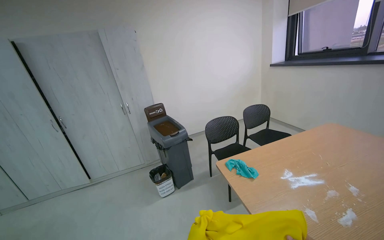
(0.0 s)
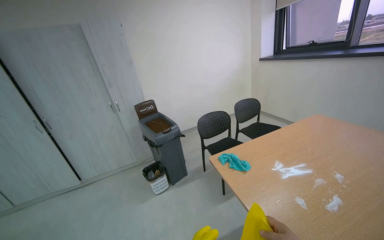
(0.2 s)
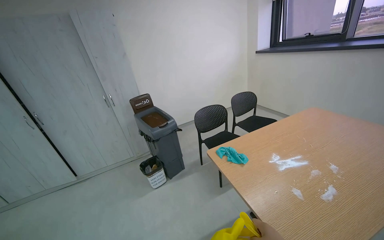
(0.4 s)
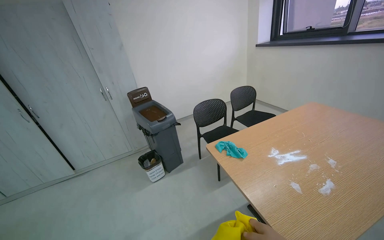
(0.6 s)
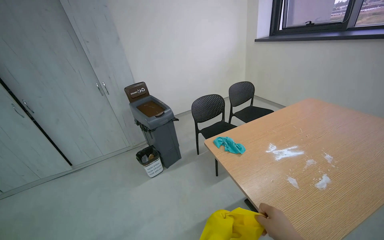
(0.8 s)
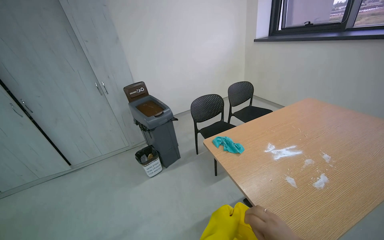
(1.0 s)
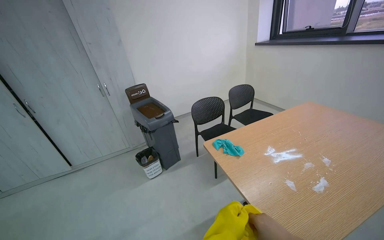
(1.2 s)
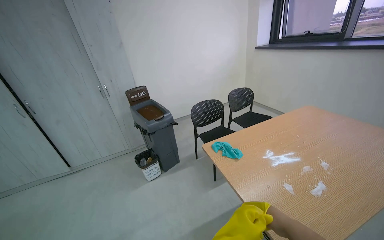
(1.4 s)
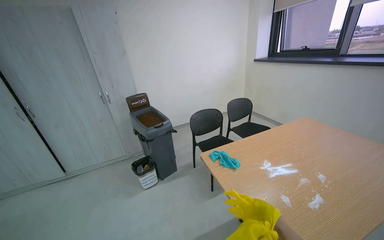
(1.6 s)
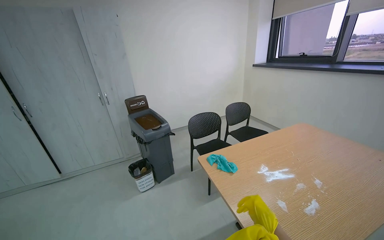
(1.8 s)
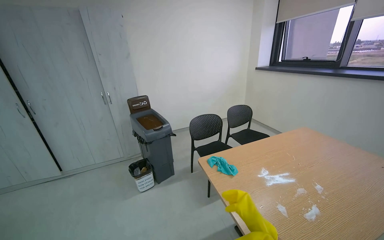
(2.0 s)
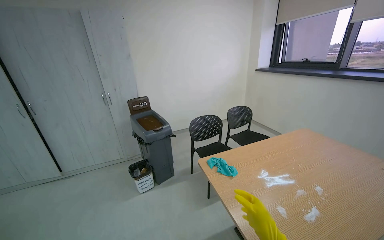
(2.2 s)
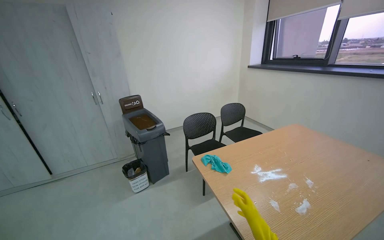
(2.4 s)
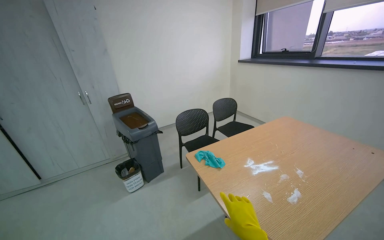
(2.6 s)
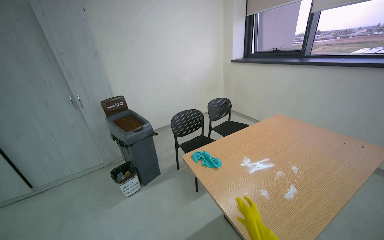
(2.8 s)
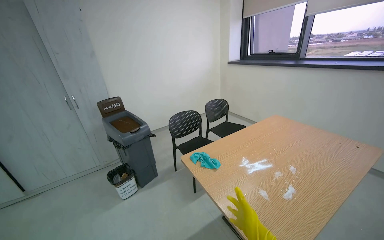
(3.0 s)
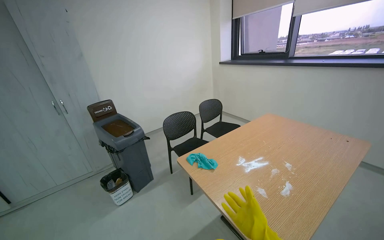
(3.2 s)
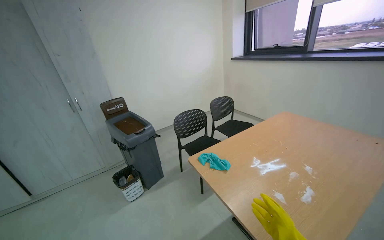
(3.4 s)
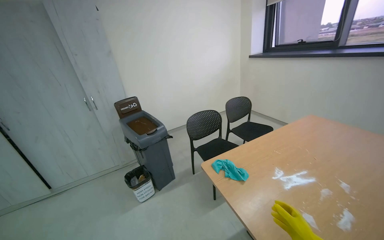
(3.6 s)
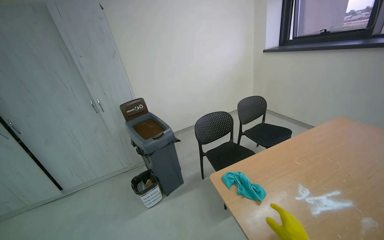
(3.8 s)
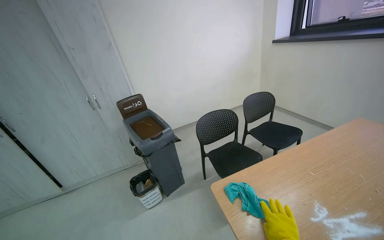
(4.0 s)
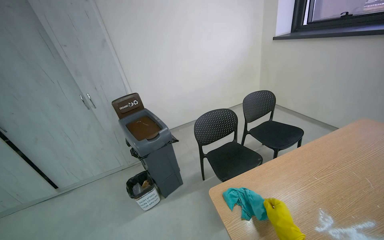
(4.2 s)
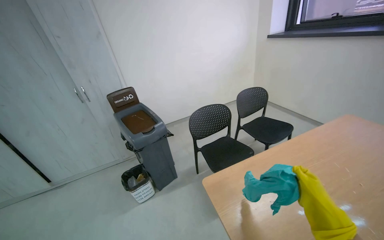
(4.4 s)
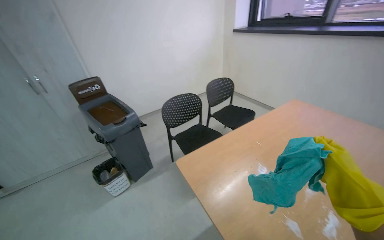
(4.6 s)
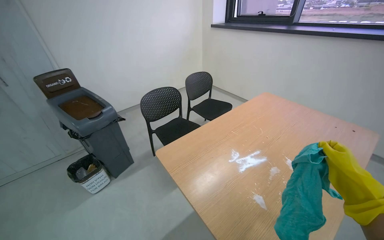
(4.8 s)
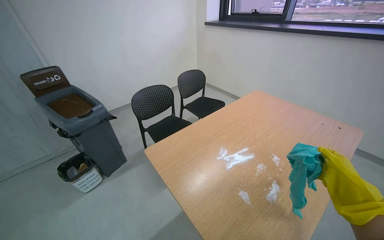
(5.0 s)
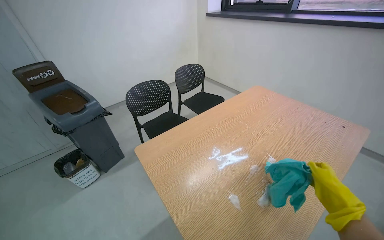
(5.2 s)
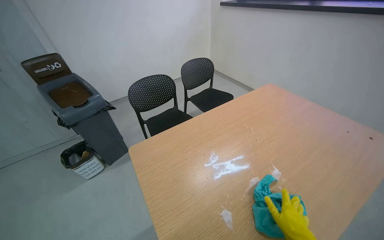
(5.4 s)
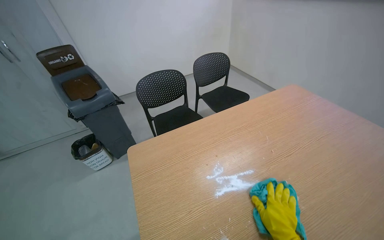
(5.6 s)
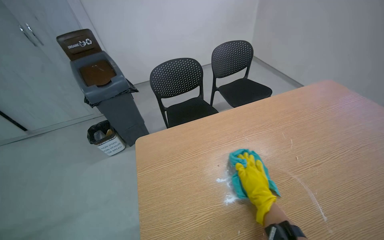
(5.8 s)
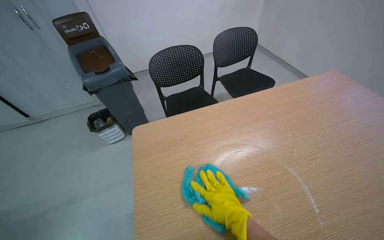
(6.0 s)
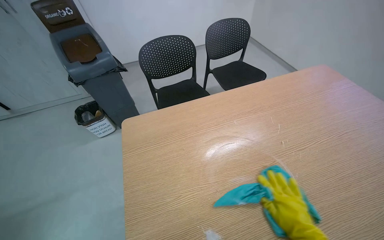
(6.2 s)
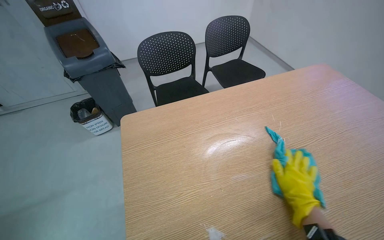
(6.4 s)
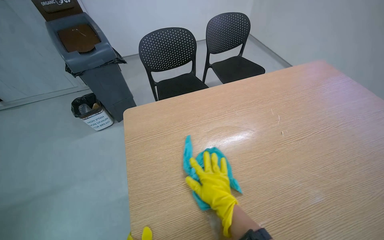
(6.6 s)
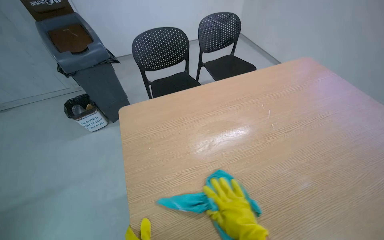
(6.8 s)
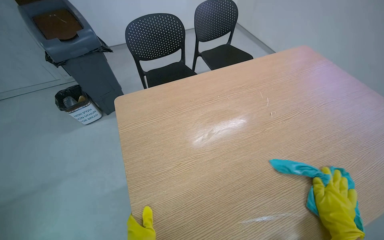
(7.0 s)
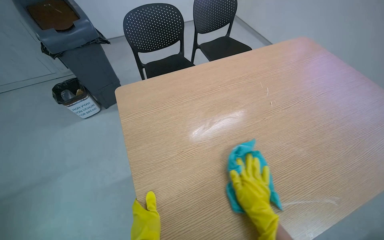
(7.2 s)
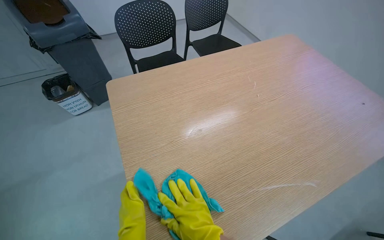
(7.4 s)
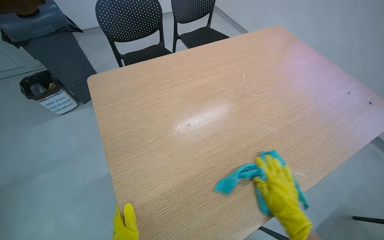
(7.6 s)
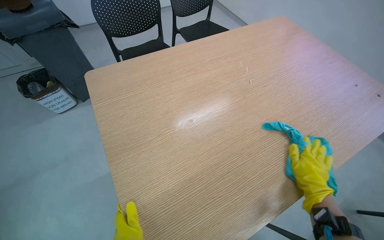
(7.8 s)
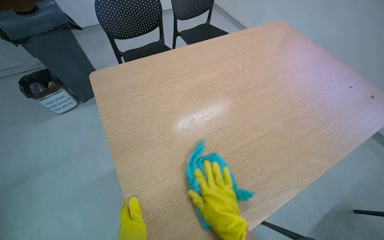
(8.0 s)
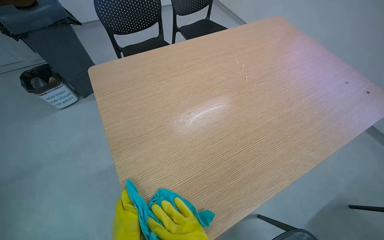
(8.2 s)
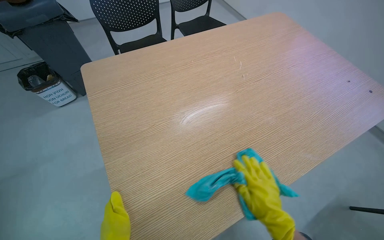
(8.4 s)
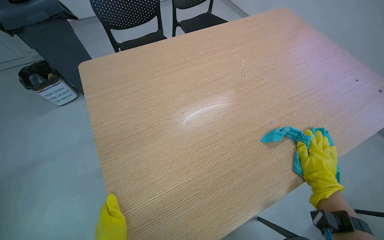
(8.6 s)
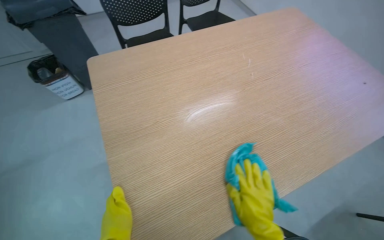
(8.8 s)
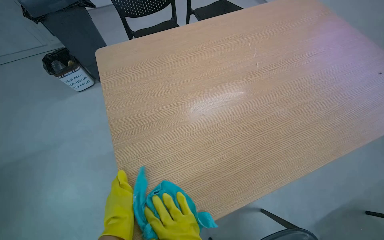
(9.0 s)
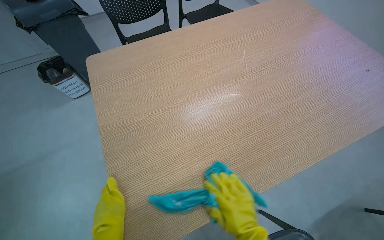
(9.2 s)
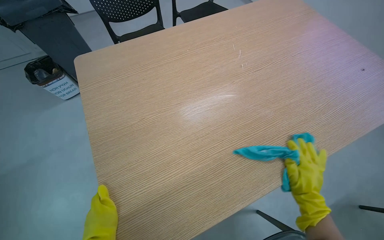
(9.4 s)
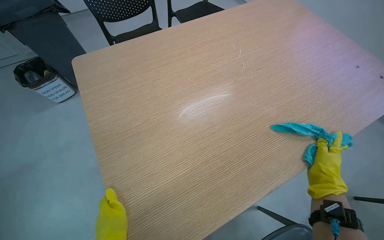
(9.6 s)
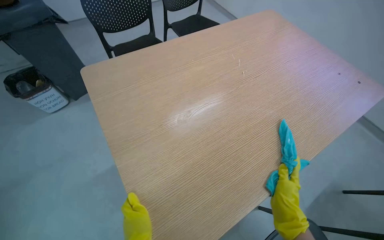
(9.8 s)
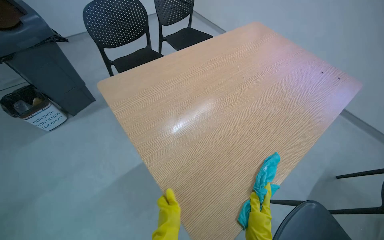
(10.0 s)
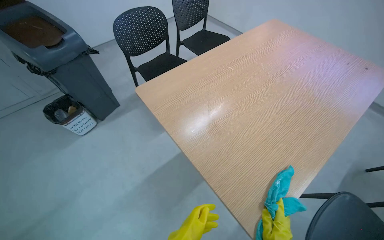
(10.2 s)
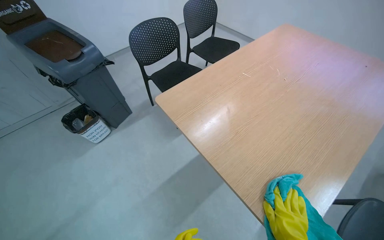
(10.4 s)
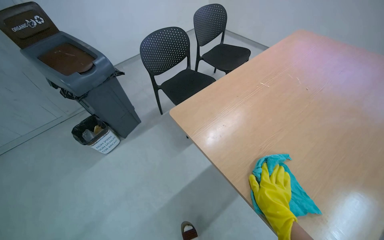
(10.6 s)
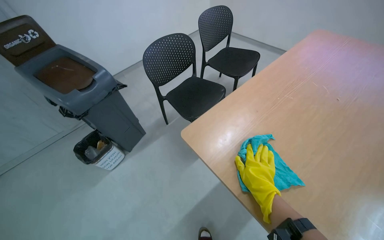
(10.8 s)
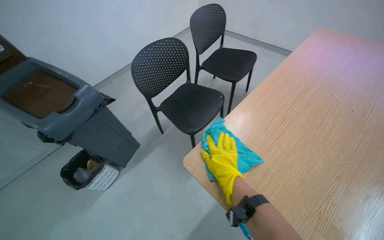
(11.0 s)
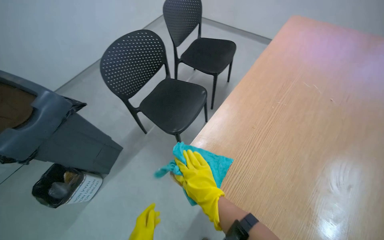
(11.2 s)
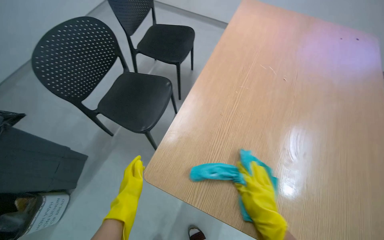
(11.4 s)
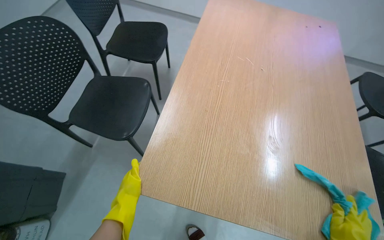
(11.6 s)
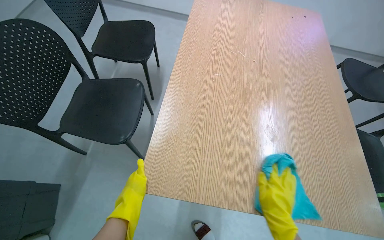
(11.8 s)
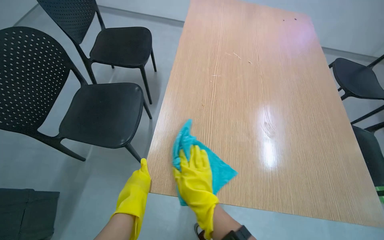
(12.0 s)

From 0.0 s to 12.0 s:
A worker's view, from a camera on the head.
Job: wiping surfaces.
The whole recording: Wiping wooden table. The worker wipes the surface of a wooden table with a blue cloth while wearing yellow gloves.
From 3.0 s to 4.4 s: The head travels roughly 40 cm.
From 4.4 s to 6.0 s: The view tilts about 20 degrees downward.
From 6.0 s to 7.6 s: The right hand moves left and right over approximately 30 cm, changing direction 4 times.
From 10.4 s to 12.0 s: The head travels approximately 50 cm. The head turns to the right by roughly 45 degrees.

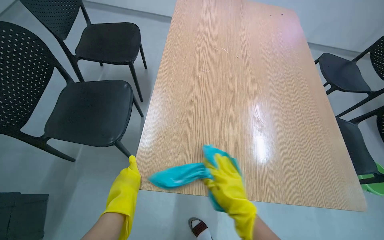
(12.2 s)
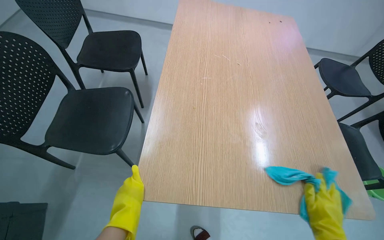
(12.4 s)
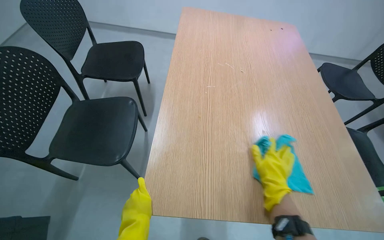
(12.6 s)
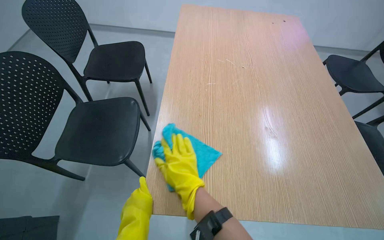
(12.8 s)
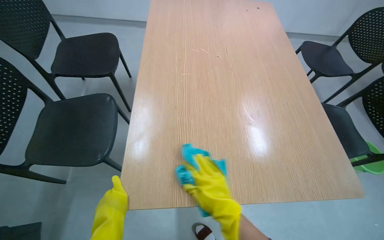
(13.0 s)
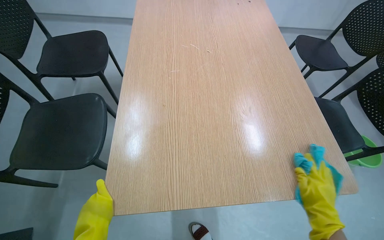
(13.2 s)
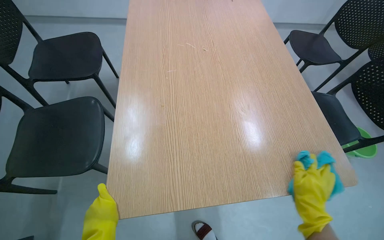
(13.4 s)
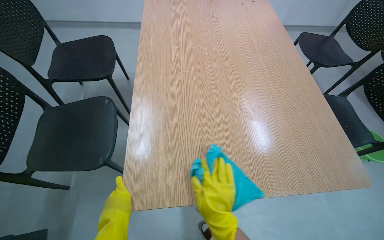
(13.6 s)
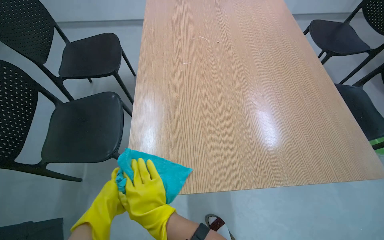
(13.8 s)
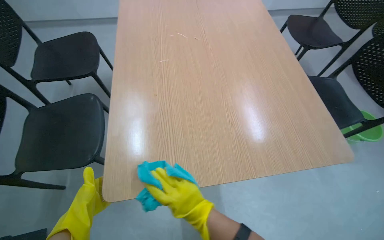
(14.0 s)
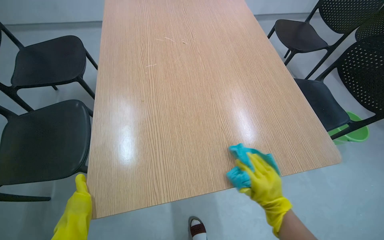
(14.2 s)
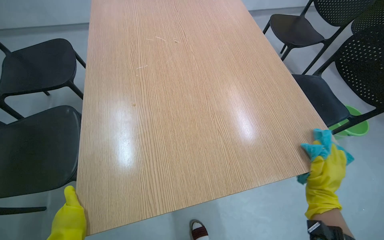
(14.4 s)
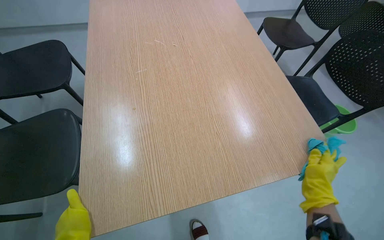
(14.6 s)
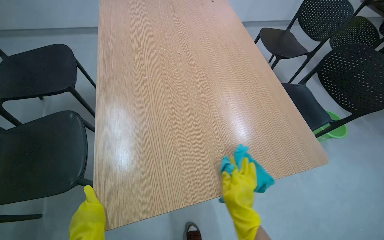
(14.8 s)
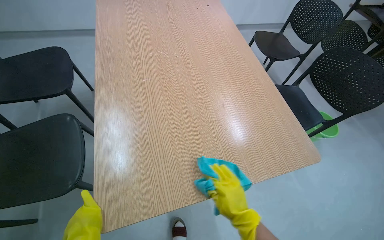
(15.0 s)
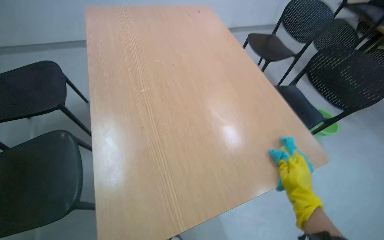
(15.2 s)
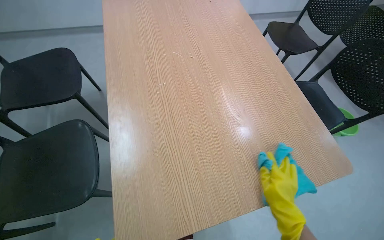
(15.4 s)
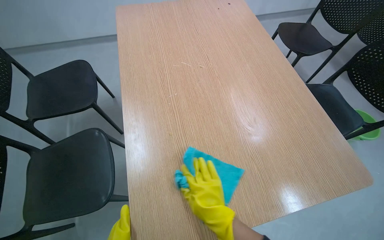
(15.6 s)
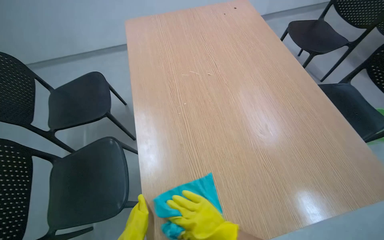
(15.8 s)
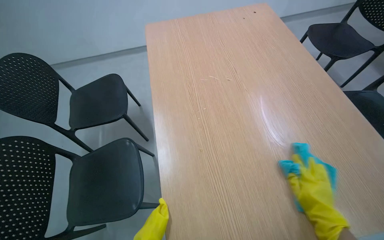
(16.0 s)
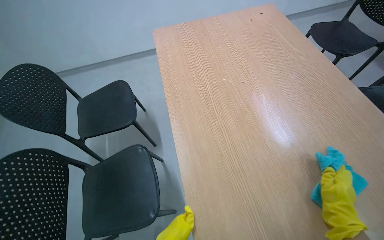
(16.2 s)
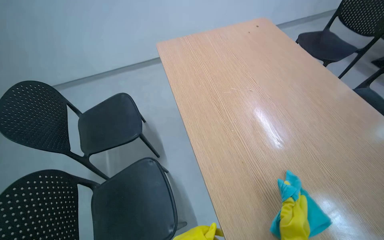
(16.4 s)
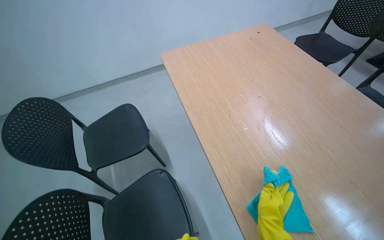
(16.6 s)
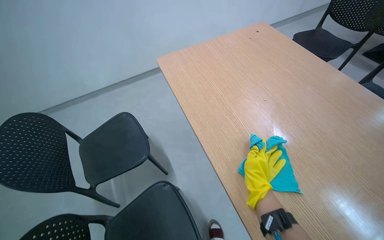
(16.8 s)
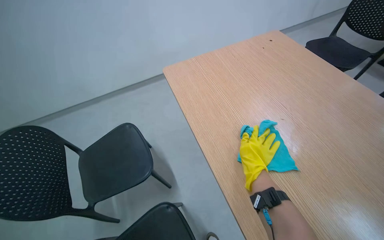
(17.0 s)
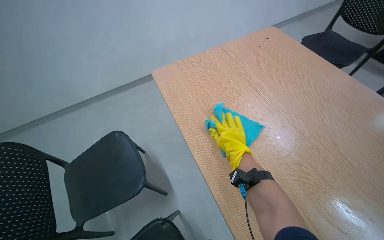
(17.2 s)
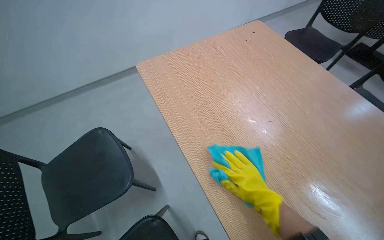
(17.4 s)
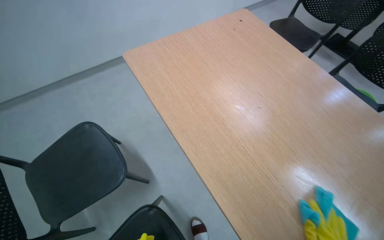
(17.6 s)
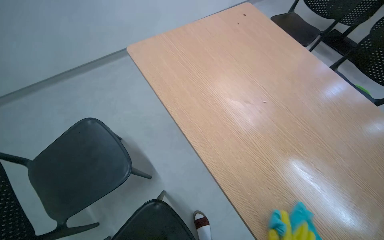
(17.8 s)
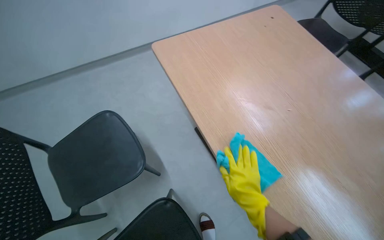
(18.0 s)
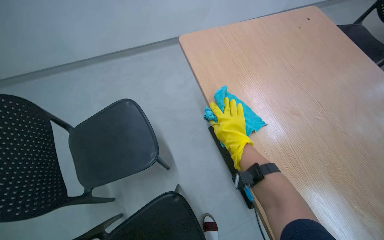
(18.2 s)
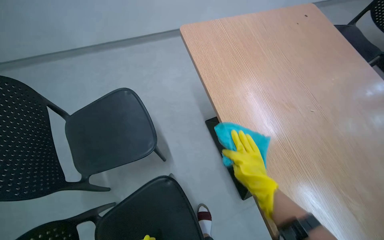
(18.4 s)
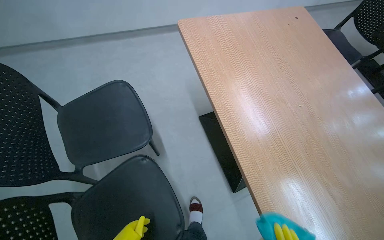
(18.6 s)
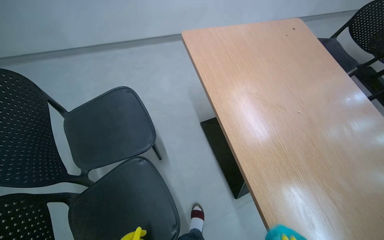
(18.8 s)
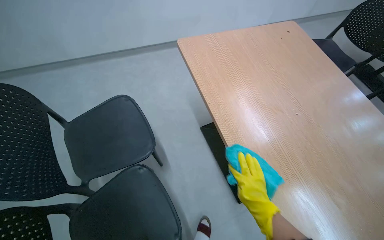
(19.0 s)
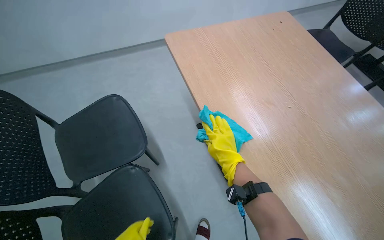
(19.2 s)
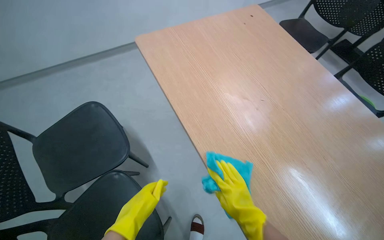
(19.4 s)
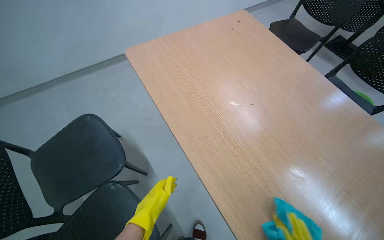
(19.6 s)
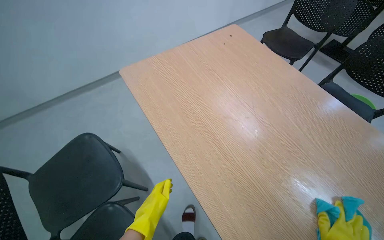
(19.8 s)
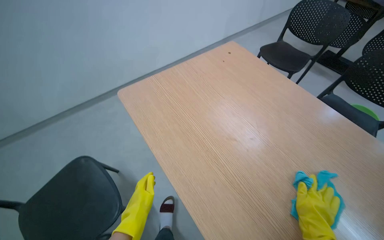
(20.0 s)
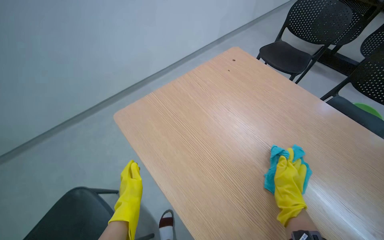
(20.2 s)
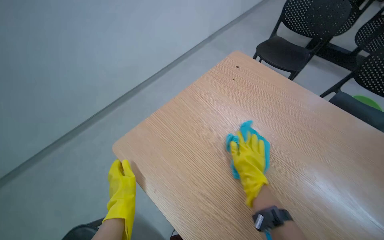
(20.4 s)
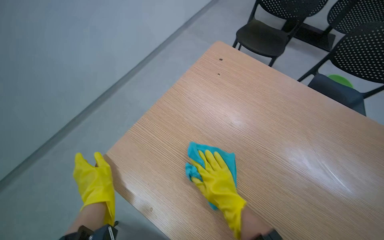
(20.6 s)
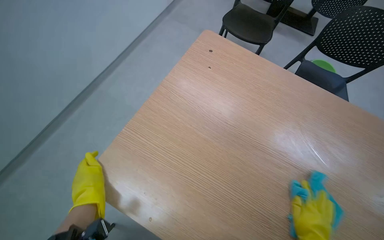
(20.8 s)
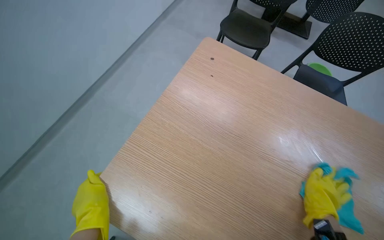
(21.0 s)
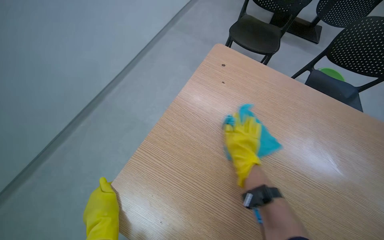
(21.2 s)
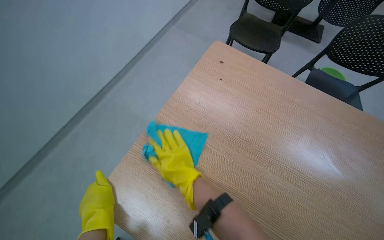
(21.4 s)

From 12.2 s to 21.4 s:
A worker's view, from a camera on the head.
Job: wiping surfaces.
The whole recording: Wiping wooden table. The worker wipes the surface of a wooden table with a blue cloth while wearing yellow gloves.
From 12.2 s to 13.8 s: The left hand shifts about 15 cm farther from the camera and to the left.
From 13.8 s to 15.2 s: The wearer looks approximately 15 degrees further to the right. The right hand swings left and right, roughly 50 cm each way, with 2 reversals.
From 15.2 s to 16.8 s: The wearer moves some 40 cm.
From 16.8 s to 18.4 s: The right hand goes up and down the picture, about 25 cm each way, reversing 3 times.
From 19.8 s to 21.4 s: The camera travels about 50 cm. The wearer looks roughly 25 degrees further to the right.